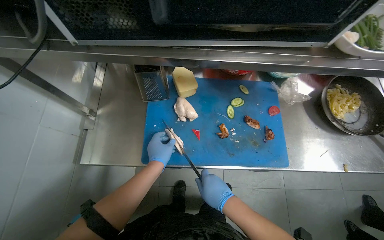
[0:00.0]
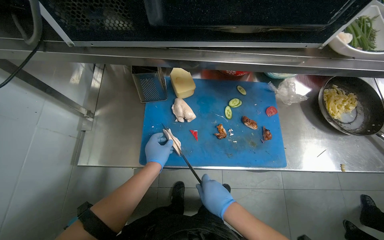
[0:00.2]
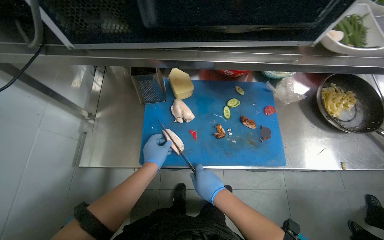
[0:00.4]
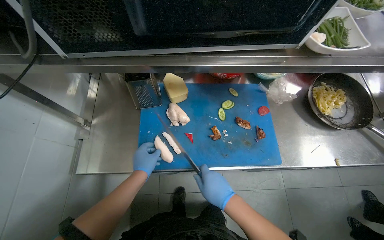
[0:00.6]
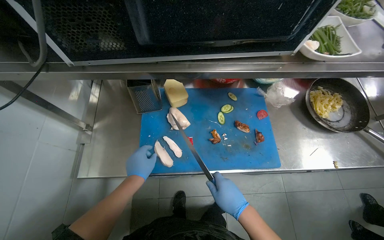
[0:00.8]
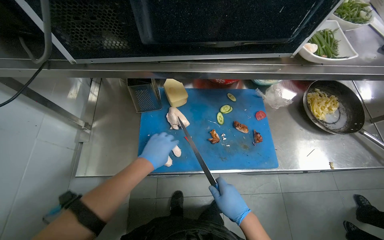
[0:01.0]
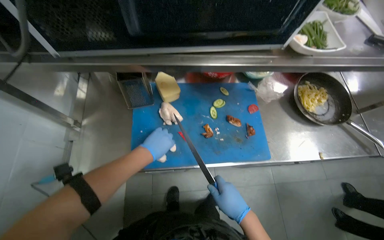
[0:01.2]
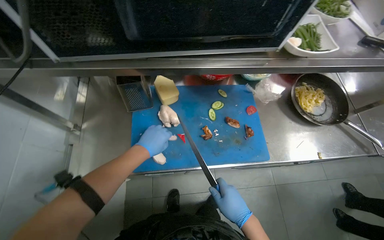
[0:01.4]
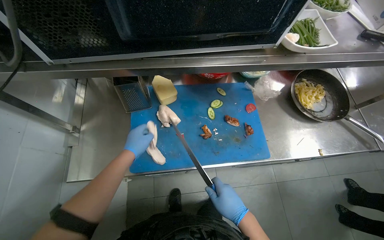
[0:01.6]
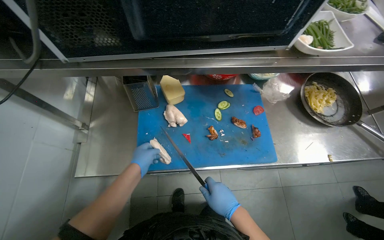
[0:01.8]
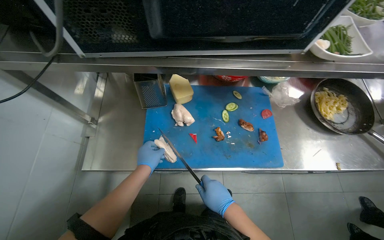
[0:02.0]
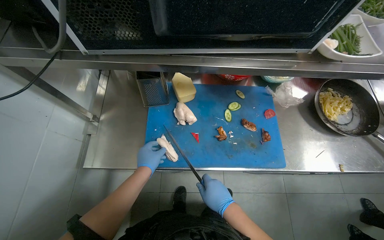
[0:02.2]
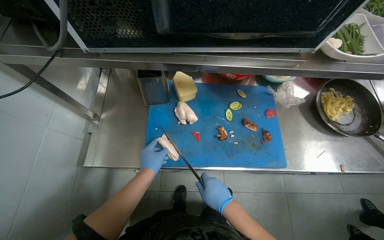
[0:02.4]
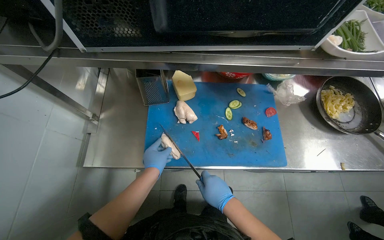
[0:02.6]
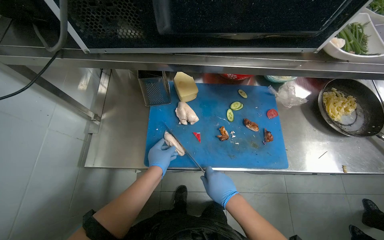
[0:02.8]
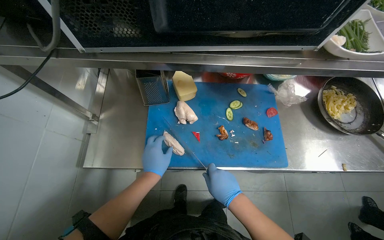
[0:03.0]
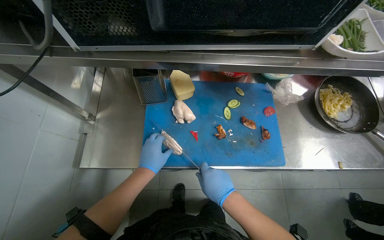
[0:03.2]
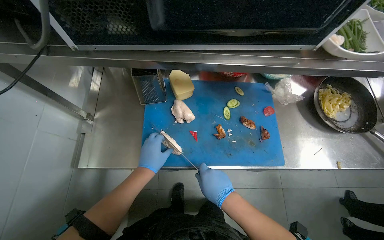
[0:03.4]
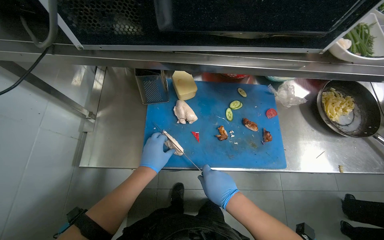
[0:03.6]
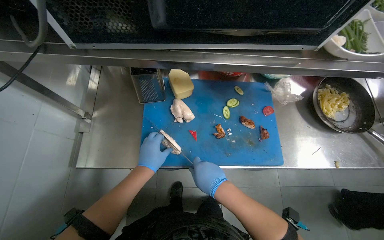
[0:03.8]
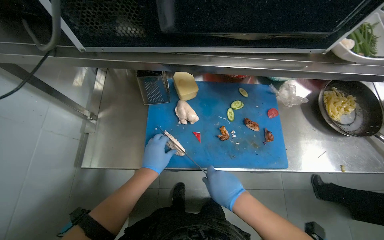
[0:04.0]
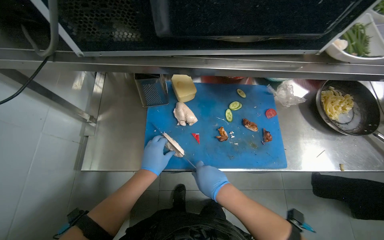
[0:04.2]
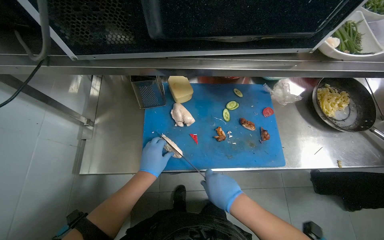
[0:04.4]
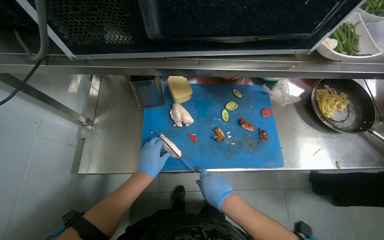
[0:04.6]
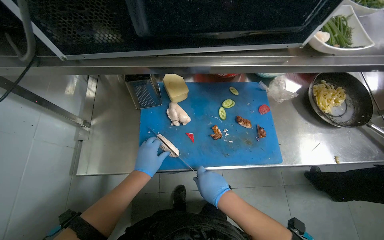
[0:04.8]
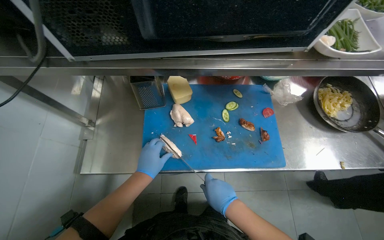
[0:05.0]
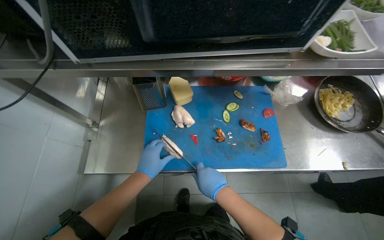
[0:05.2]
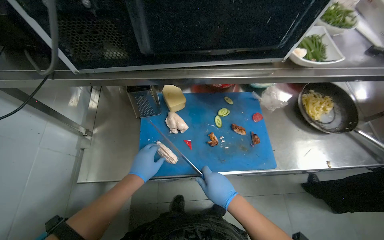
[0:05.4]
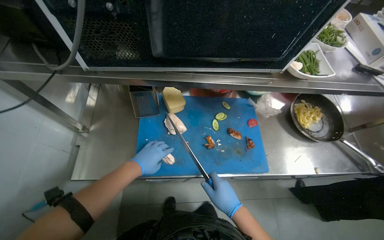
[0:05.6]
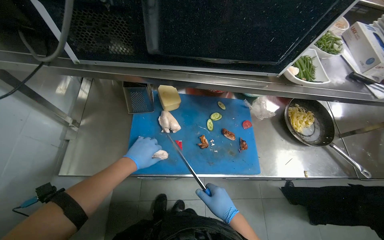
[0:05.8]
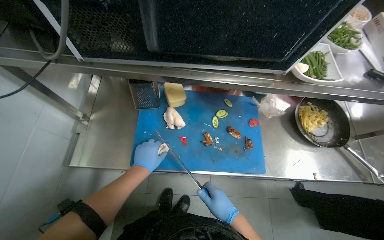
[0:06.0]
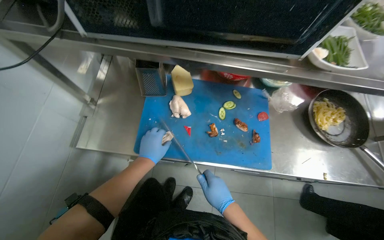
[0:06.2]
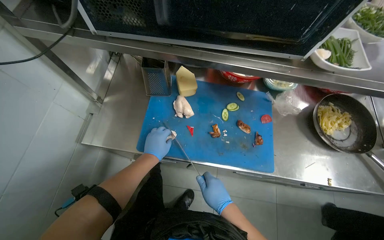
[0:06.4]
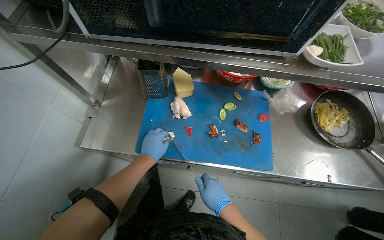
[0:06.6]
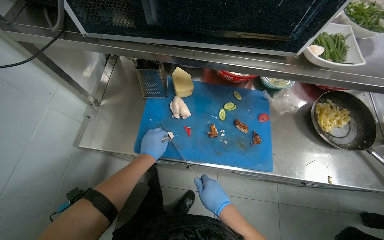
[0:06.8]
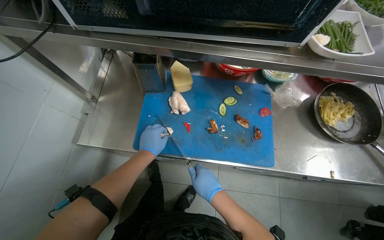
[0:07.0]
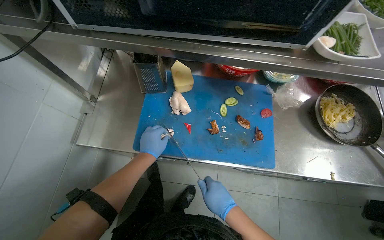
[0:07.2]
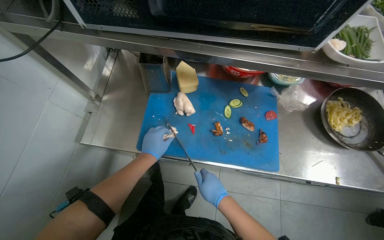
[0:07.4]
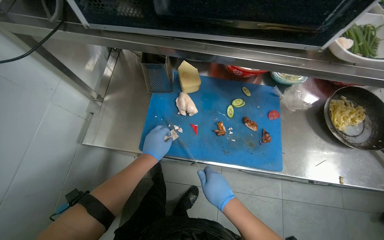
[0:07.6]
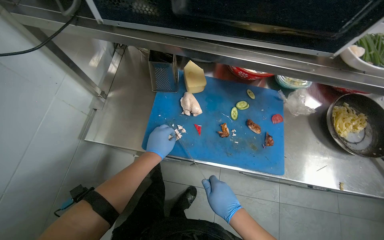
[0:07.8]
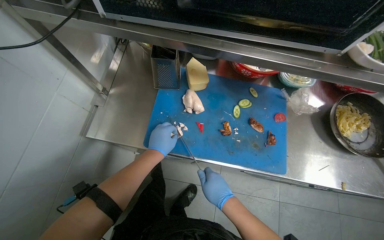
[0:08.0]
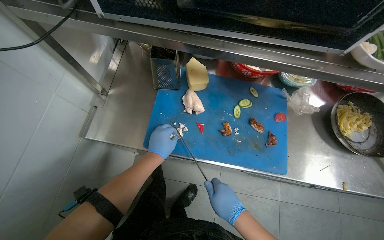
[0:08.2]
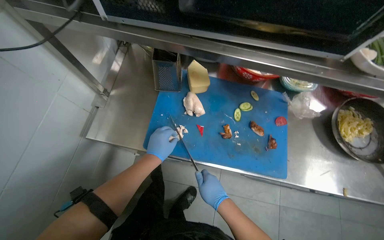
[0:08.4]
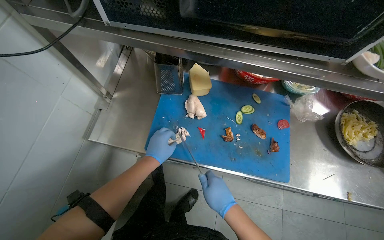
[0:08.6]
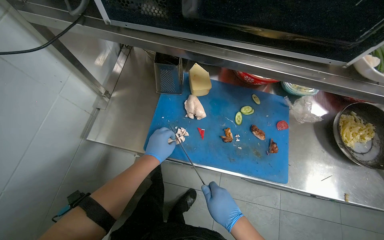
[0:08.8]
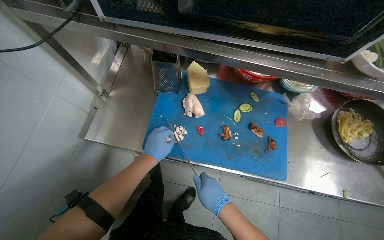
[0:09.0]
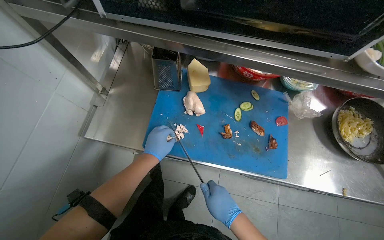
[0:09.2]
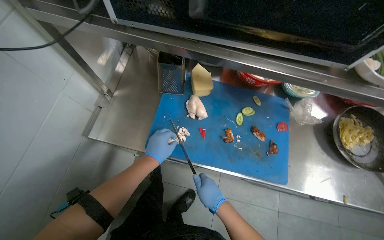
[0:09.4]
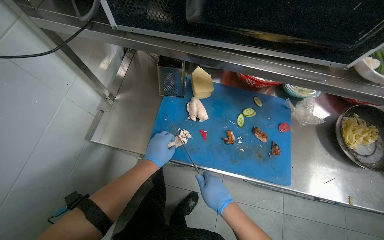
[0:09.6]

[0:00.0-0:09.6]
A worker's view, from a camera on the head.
Job: preparing food.
The whole recording: Chopping chicken on cutting board. The worker uses a knife to chop a piece of chicken into smaller pieces on a blue cutting board.
0:00.0 to 0:01.6: The hands make small movements and keep their place.
0:03.2 to 0:04.8: The hands stay close to where they were, moving slightly.
0:06.4 to 0:09.6: The hands stay close to where they were, moving slightly.

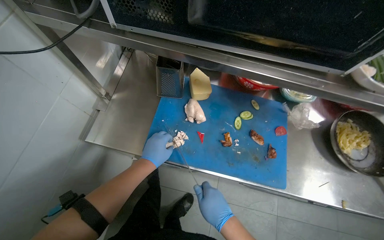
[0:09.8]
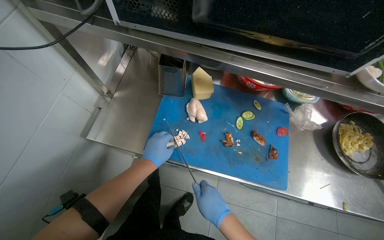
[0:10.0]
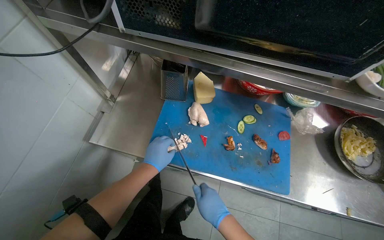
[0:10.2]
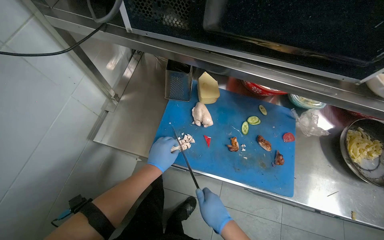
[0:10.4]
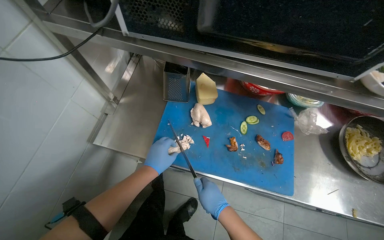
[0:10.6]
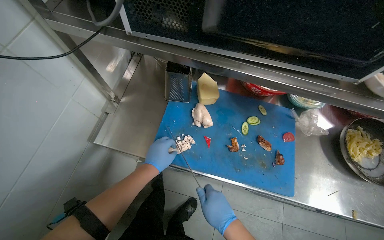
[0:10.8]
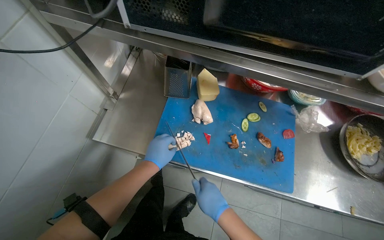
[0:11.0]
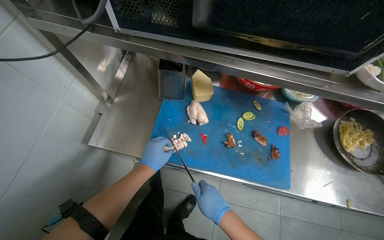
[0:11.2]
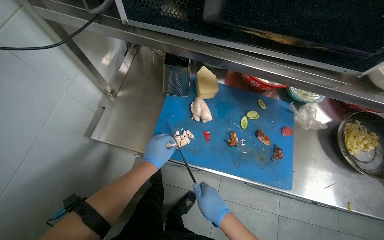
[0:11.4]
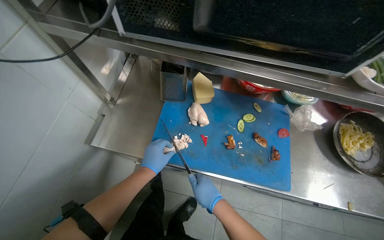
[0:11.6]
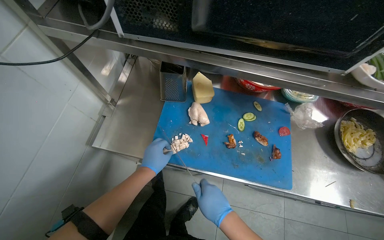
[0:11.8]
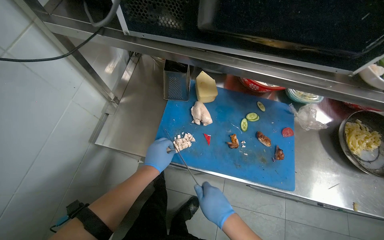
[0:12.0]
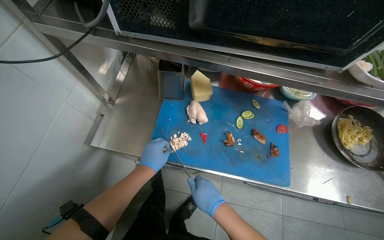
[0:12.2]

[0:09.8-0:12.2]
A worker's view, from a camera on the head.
Job: preparing food.
The whole recording: Chopping chicken on cutting board. The worker uses a knife to chop a piece of chicken into smaller pieces on a blue cutting board.
0:09.8 to 0:12.2: The hands work in one place, with small movements.

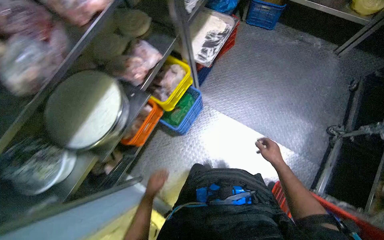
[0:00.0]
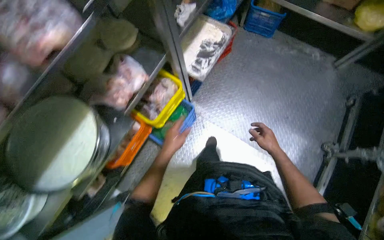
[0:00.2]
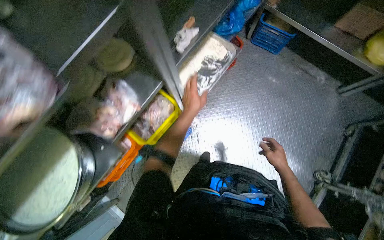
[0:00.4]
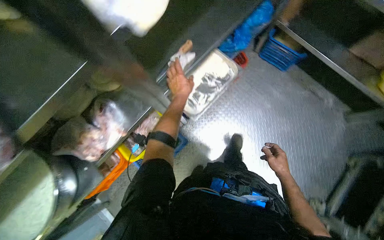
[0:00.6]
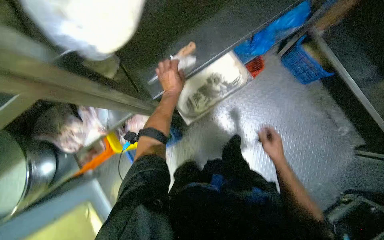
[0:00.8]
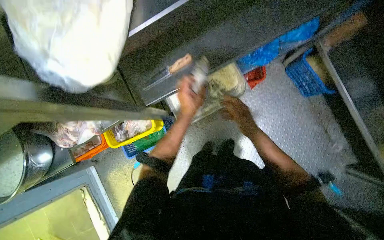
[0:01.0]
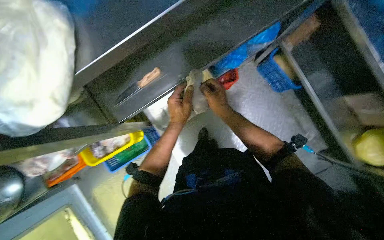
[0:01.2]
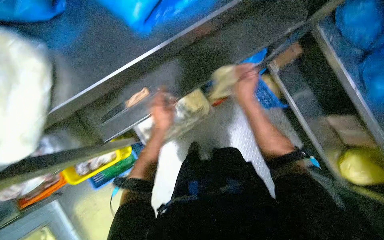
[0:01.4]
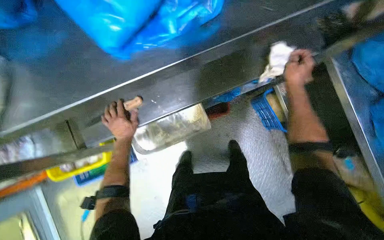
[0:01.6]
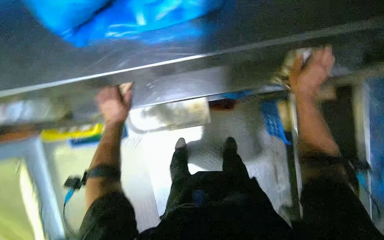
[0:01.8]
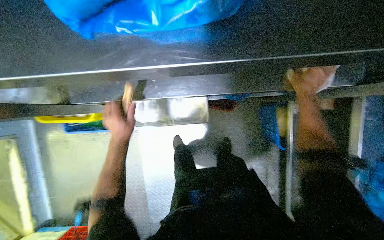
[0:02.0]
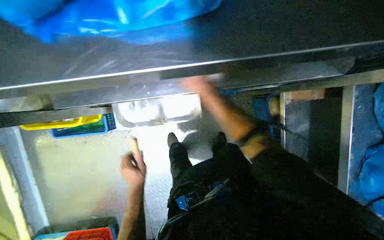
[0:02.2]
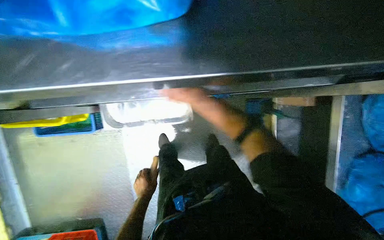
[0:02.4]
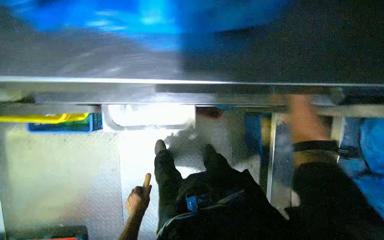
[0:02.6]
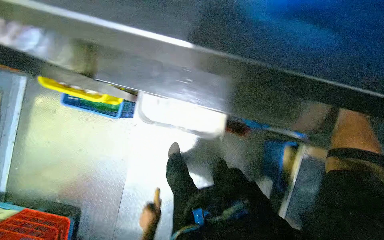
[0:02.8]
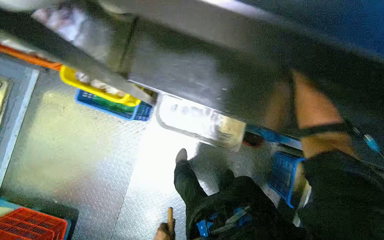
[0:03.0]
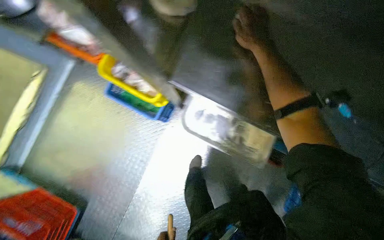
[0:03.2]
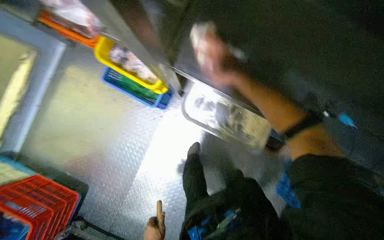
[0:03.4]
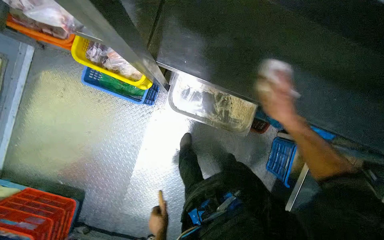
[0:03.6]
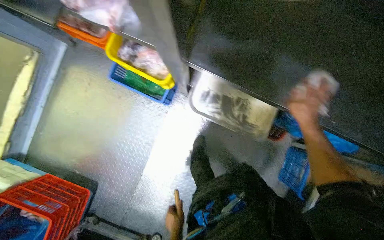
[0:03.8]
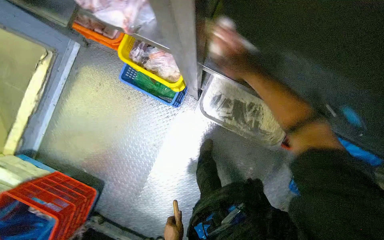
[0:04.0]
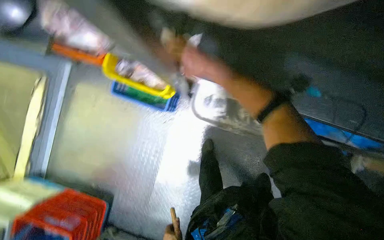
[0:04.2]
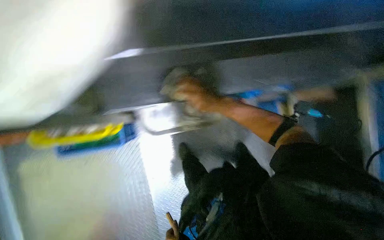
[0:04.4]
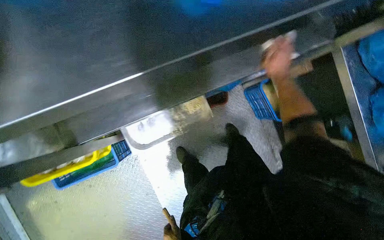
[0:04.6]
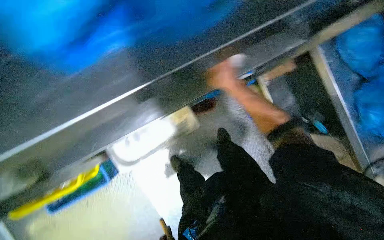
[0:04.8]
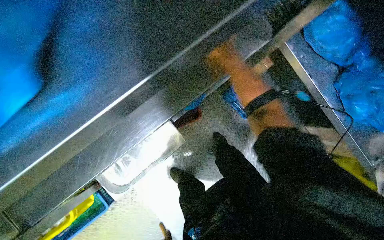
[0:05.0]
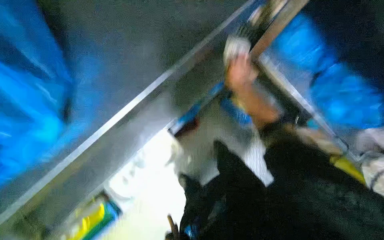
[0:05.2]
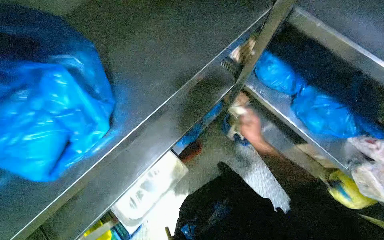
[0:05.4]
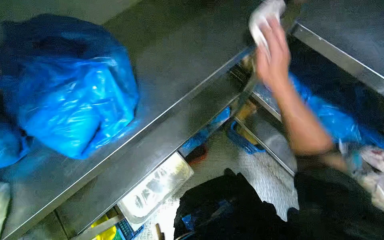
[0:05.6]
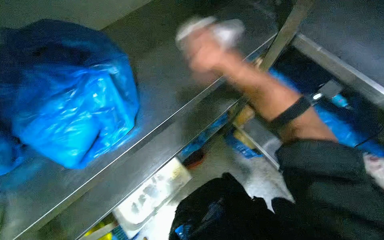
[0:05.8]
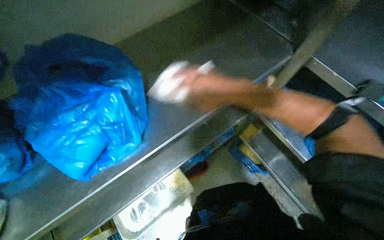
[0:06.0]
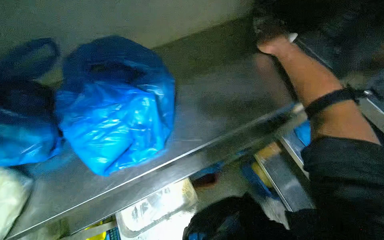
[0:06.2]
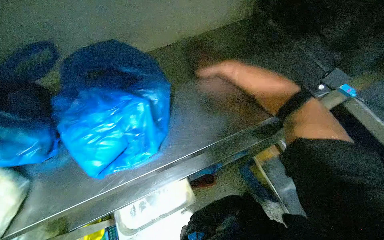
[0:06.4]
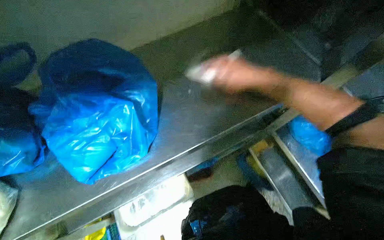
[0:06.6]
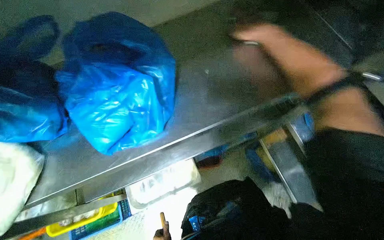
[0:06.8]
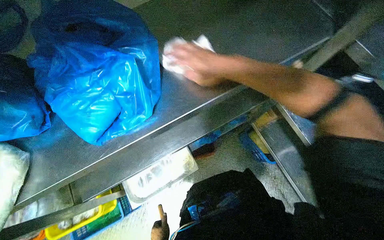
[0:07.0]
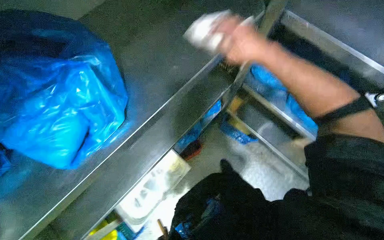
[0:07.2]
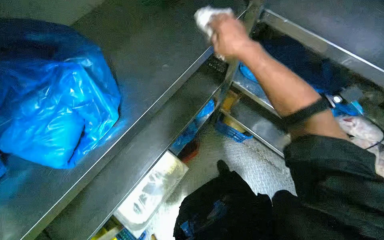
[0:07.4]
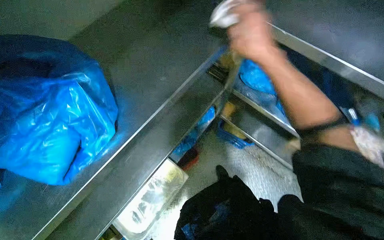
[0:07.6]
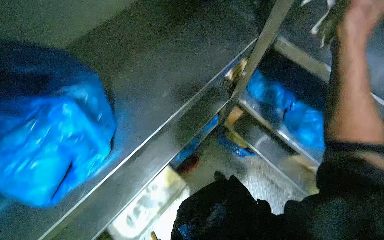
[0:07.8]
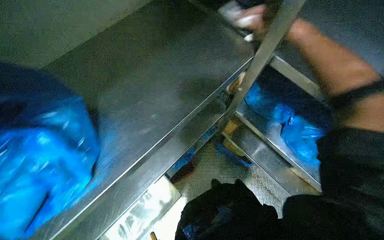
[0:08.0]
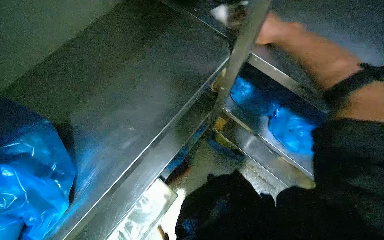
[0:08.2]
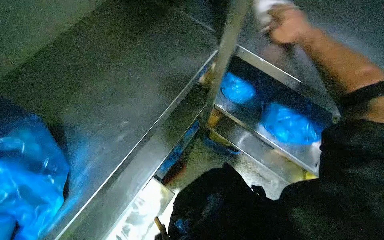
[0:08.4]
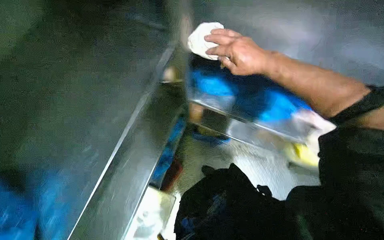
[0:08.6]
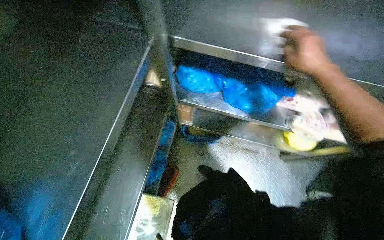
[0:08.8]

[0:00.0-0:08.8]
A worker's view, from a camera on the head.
Job: wiping surfaces.
The whole recording: Wiping metal counter with cloth. The worker wipes a metal counter with a cloth.
0:00.0 to 0:01.4: The camera is carried about 90 cm.
0:01.4 to 0:03.0: The scene rotates clockwise by about 45 degrees.
0:04.4 to 0:05.8: The head travels approximately 40 cm. The view tilts about 15 degrees upward. Everything in view rotates some 25 degrees counterclockwise.
0:05.8 to 0:07.4: The right hand swings nearer and farther, approximately 15 cm each way, with 2 reversals.
0:07.4 to 0:08.8: The head rotates roughly 25 degrees to the right.
